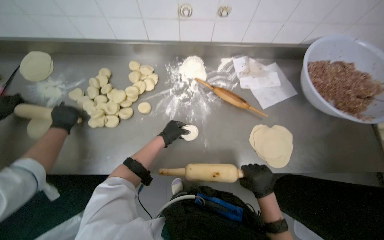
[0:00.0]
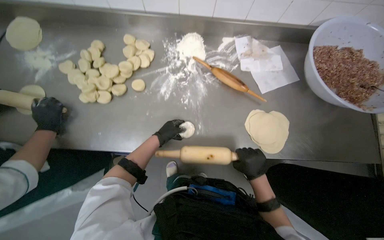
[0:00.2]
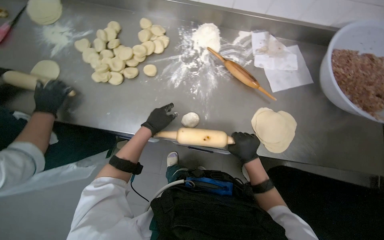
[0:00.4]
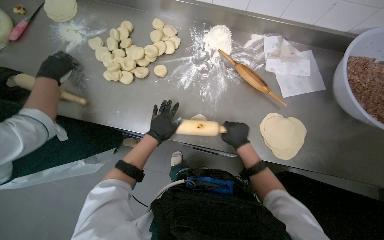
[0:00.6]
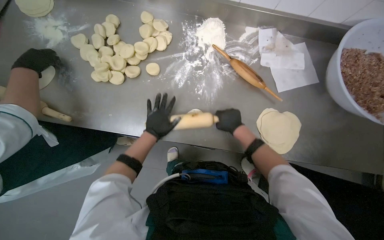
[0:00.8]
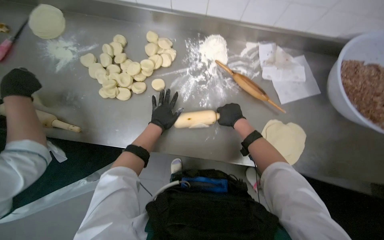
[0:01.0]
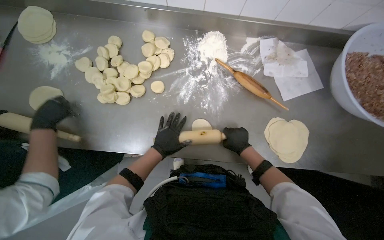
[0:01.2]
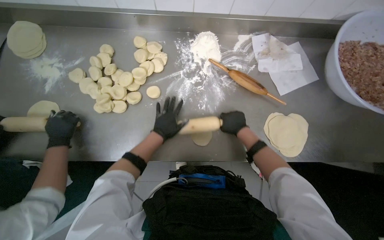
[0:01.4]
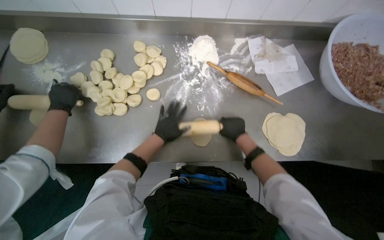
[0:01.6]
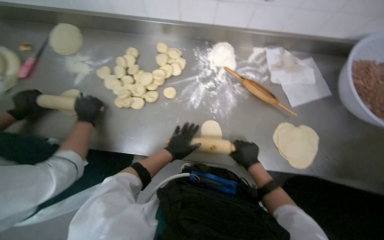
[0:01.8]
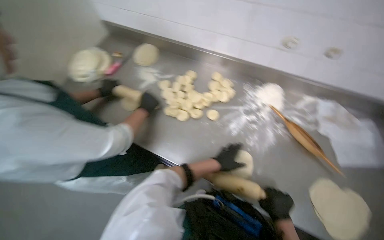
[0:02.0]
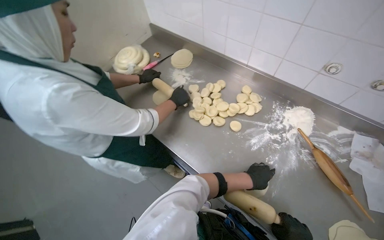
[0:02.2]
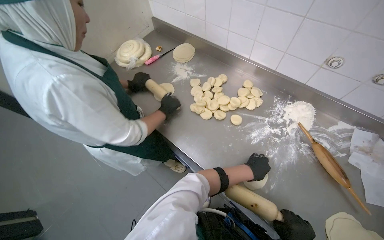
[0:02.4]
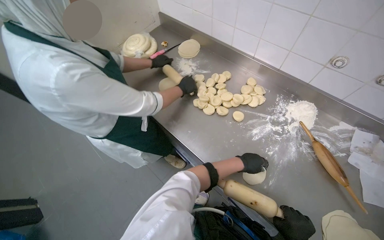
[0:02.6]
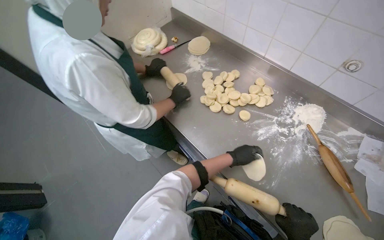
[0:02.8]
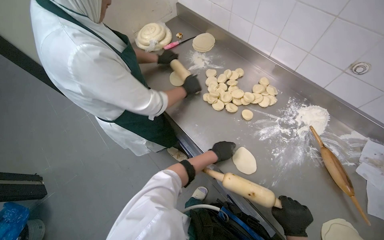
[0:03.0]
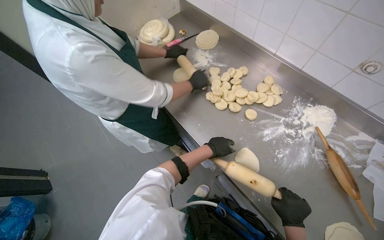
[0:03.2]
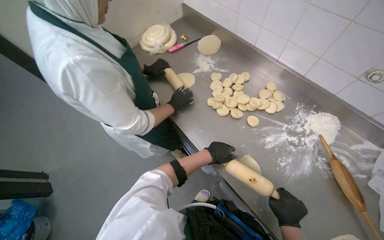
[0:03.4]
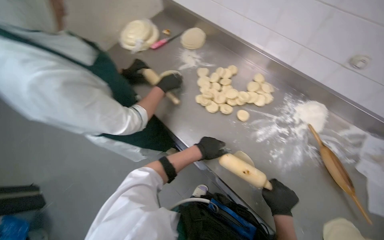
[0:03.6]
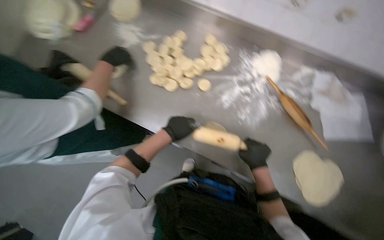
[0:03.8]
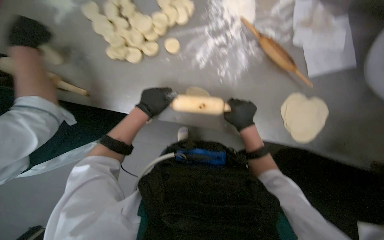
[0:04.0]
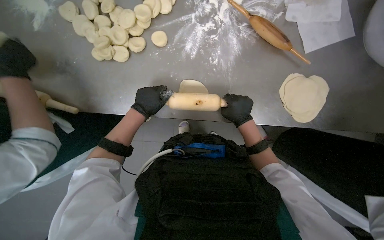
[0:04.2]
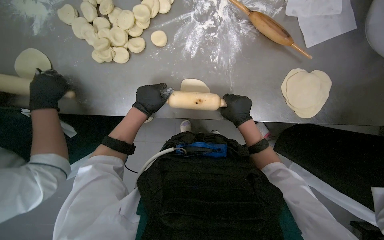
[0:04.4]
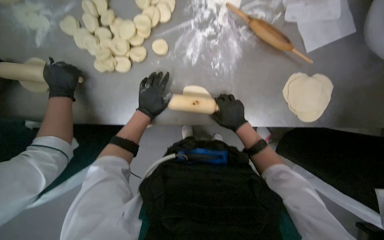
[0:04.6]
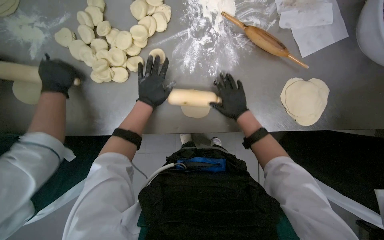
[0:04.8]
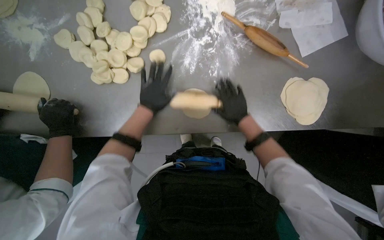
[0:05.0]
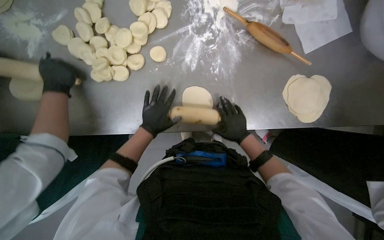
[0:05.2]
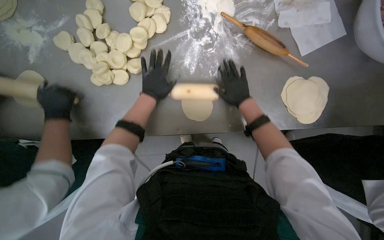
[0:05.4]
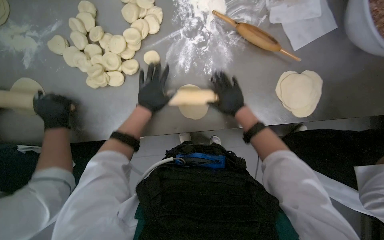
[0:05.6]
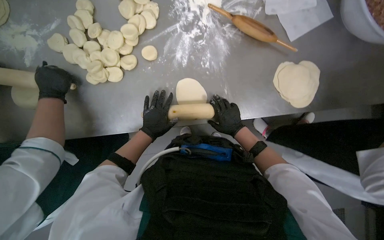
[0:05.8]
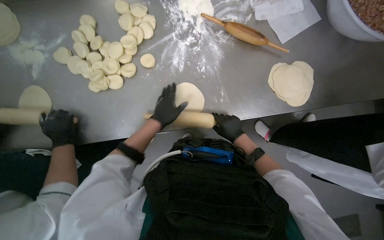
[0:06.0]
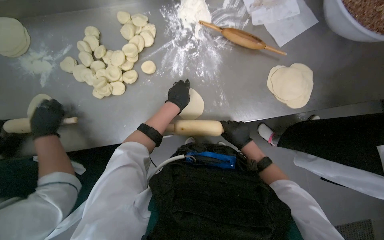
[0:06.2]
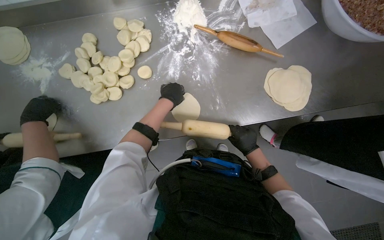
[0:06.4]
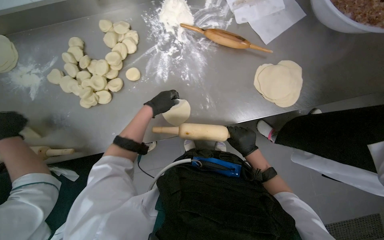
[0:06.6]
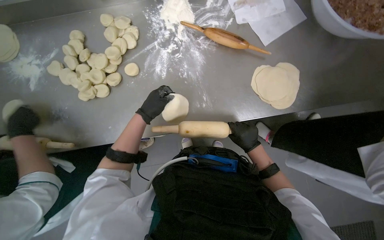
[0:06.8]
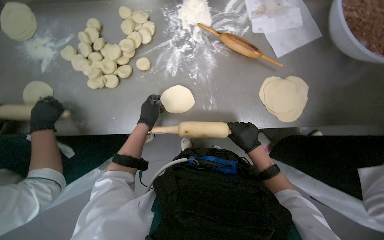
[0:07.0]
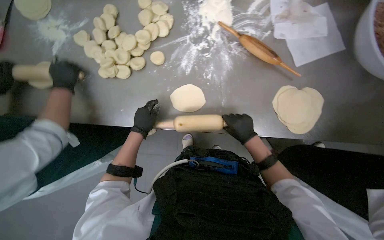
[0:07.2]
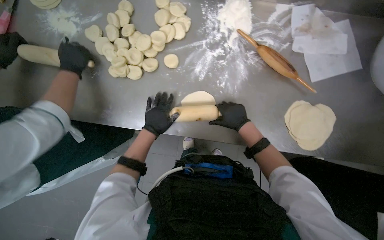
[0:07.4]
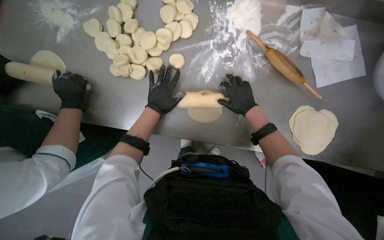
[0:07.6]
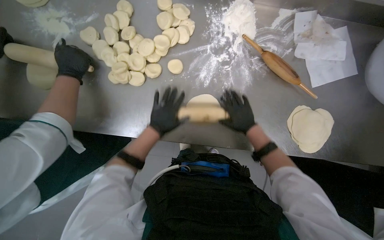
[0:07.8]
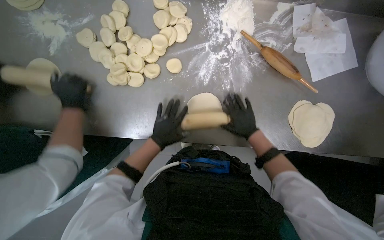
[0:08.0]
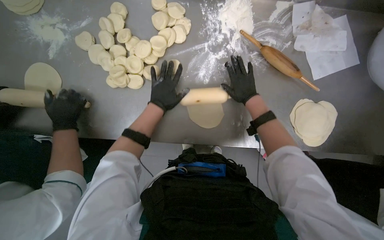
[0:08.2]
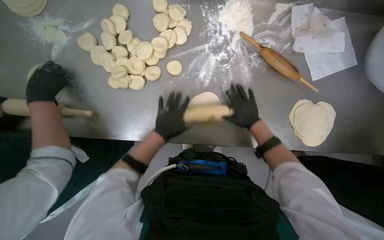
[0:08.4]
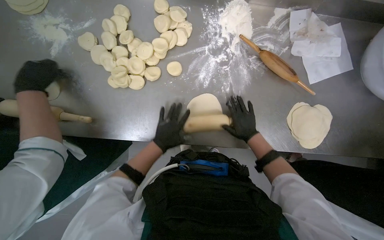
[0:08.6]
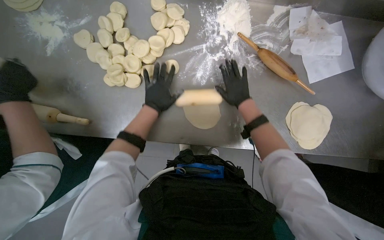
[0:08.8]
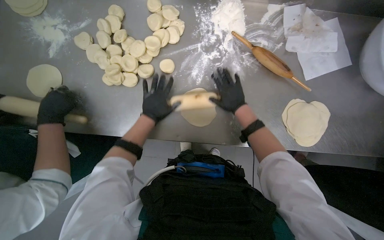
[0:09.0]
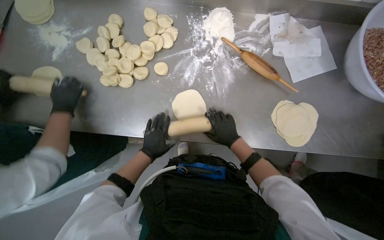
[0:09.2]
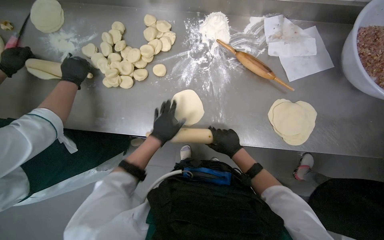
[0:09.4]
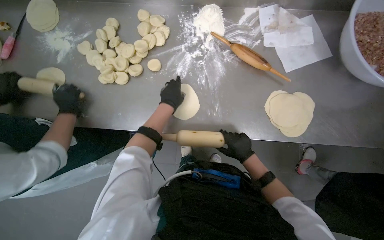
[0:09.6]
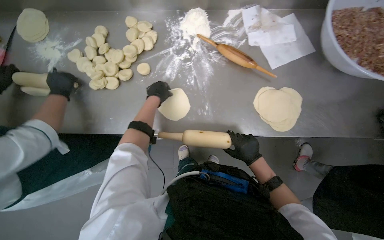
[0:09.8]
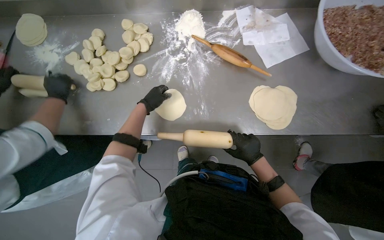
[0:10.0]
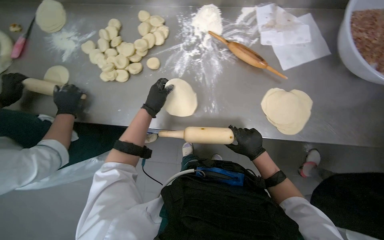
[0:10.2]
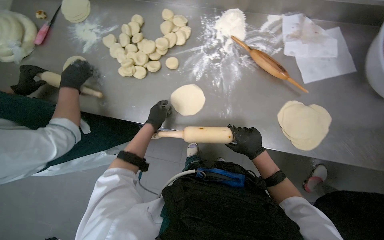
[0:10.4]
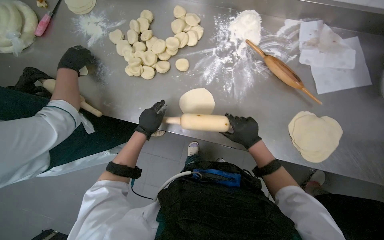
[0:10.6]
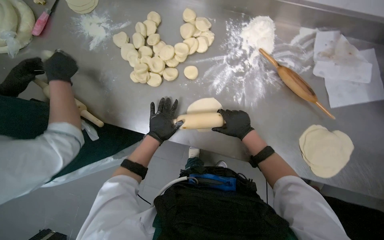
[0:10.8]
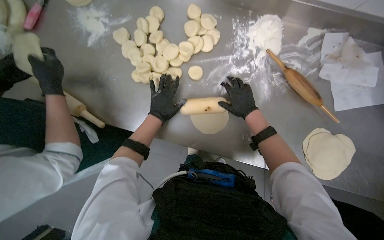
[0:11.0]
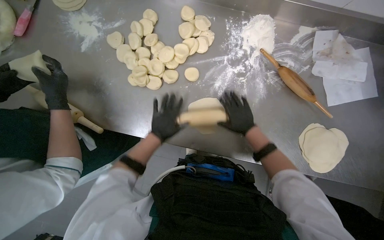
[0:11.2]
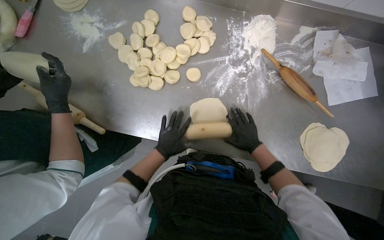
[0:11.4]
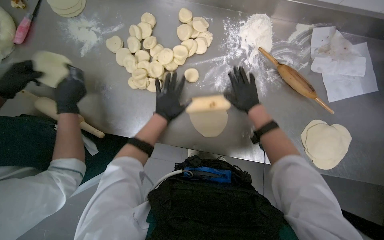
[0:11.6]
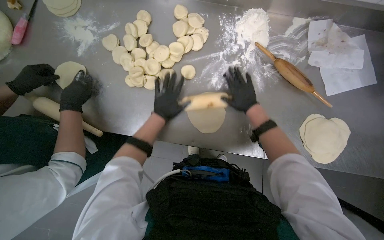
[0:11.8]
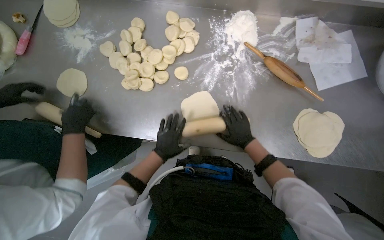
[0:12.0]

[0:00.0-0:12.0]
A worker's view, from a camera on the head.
Job: preparing food.
The whole recording: Rolling dough circles. The worker uses a rolling pin to flatten small dough circles on the metal table.
0:00.0 to 0:01.6: The right hand shifts roughly 20 cm up the picture and farther from the camera.
0:01.6 to 0:03.0: The wearer's head swings about 50 degrees to the left. The camera pitches upward, by about 15 degrees.
0:03.0 to 0:04.4: The wearer looks about 45 degrees further to the right. The view tips downward by about 30 degrees.
0:04.4 to 0:06.0: The right hand swings up and down the picture, some 15 cm each way, with 2 reversals; the left hand moves up and down the picture over some 10 cm, changing direction 2 times.
0:06.0 to 0:07.6: The right hand moves up the picture, approximately 20 cm; the left hand goes up and down the picture, some 15 cm each way, reversing 2 times.
0:07.6 to 0:09.0: The right hand goes up and down the picture, approximately 15 cm each way, reversing 3 times. Meanwhile the left hand goes up and down the picture, some 15 cm each way, reversing 3 times.
0:09.0 to 0:10.4: The right hand shifts roughly 20 cm down the picture. Meanwhile the left hand goes up and down the picture, roughly 20 cm each way, reversing 2 times.
0:10.4 to 0:12.0: The right hand moves up and down the picture over about 15 cm, changing direction 3 times. The left hand swings up and down the picture, approximately 15 cm each way, with 2 reversals.

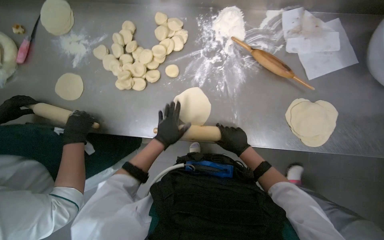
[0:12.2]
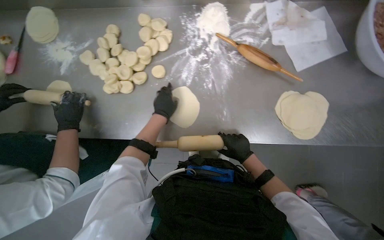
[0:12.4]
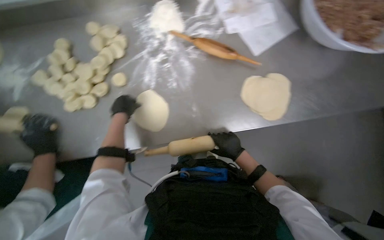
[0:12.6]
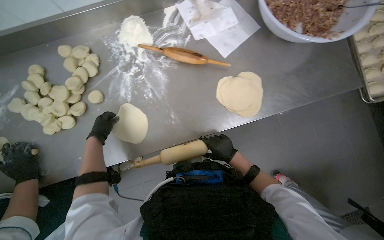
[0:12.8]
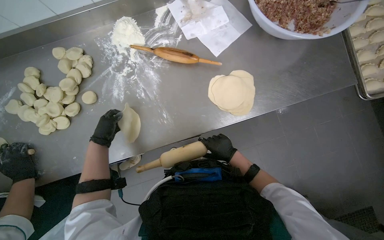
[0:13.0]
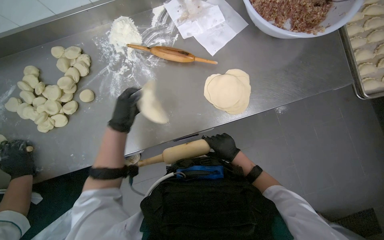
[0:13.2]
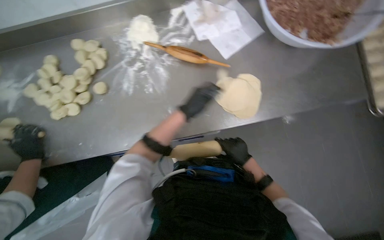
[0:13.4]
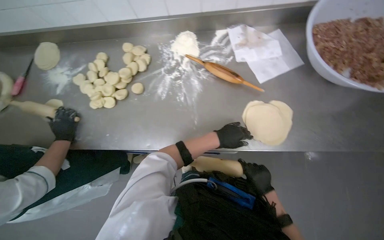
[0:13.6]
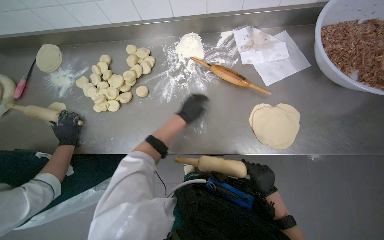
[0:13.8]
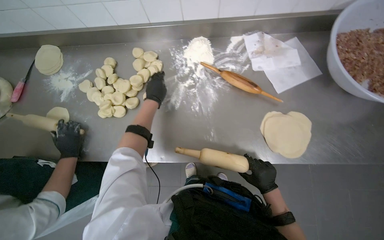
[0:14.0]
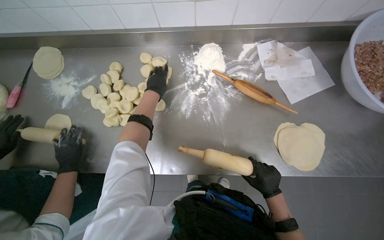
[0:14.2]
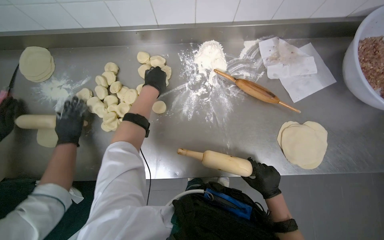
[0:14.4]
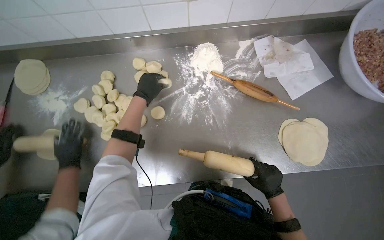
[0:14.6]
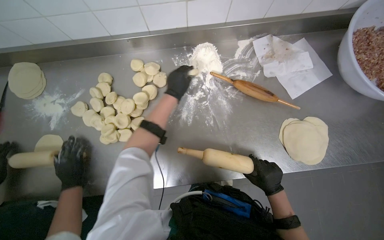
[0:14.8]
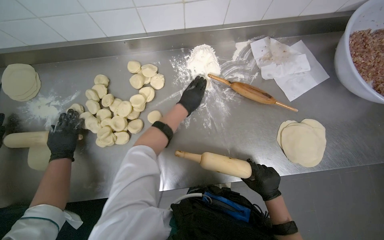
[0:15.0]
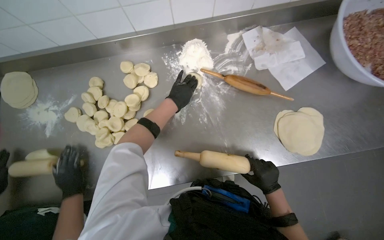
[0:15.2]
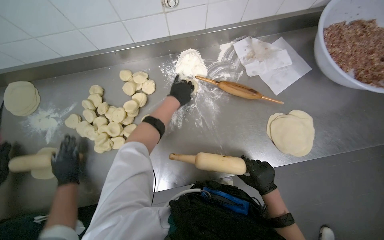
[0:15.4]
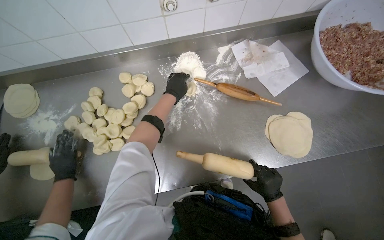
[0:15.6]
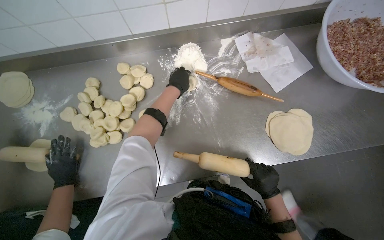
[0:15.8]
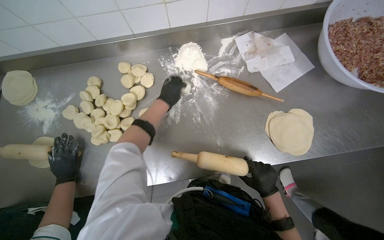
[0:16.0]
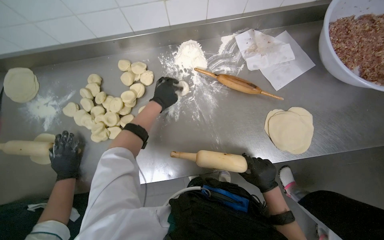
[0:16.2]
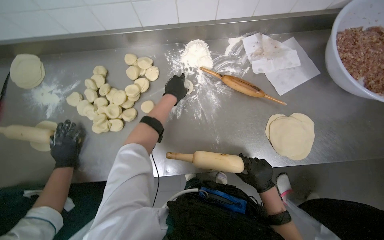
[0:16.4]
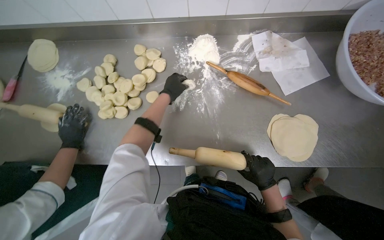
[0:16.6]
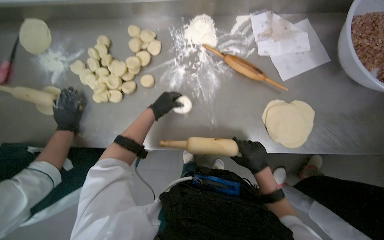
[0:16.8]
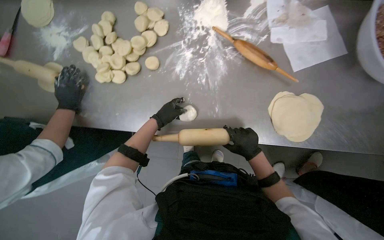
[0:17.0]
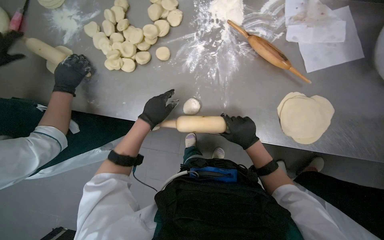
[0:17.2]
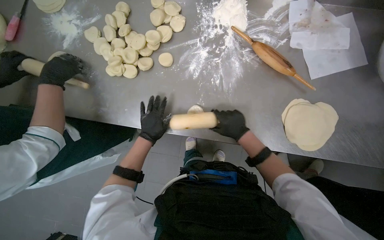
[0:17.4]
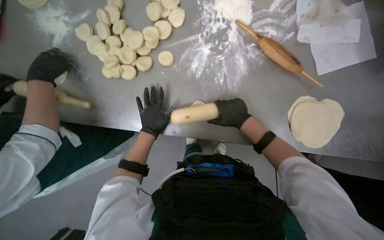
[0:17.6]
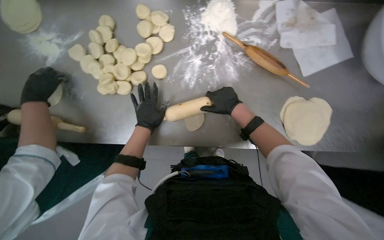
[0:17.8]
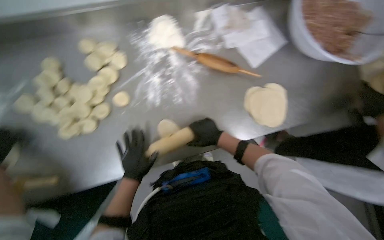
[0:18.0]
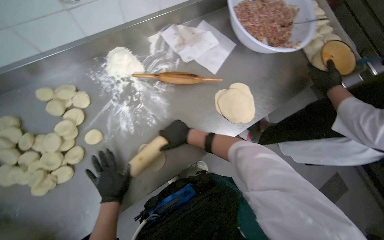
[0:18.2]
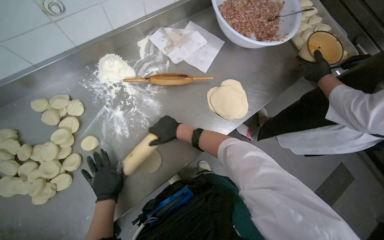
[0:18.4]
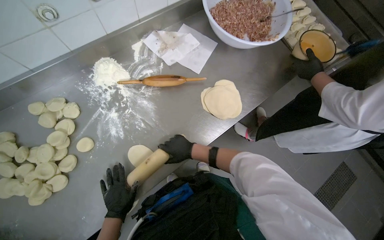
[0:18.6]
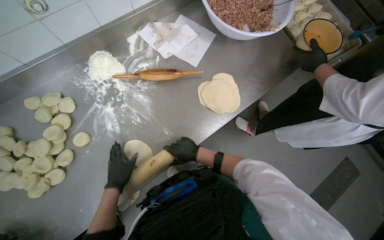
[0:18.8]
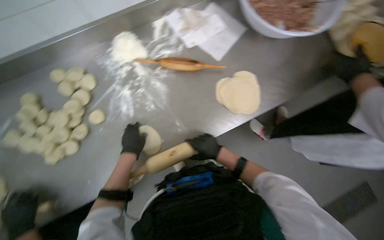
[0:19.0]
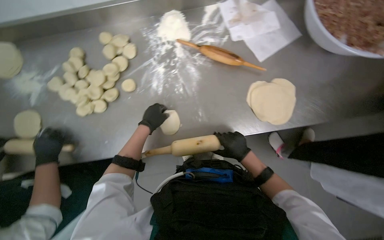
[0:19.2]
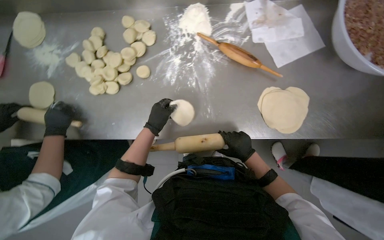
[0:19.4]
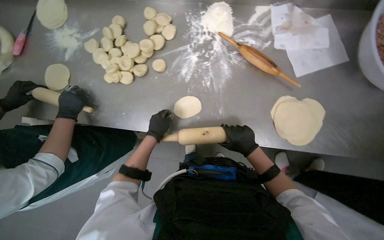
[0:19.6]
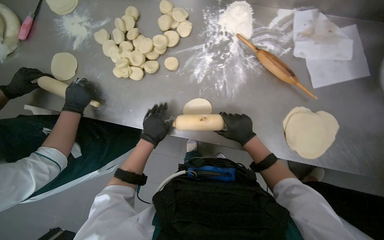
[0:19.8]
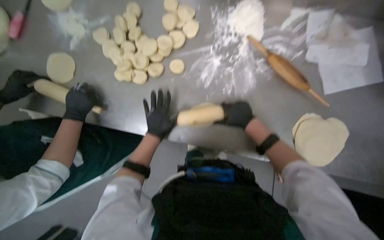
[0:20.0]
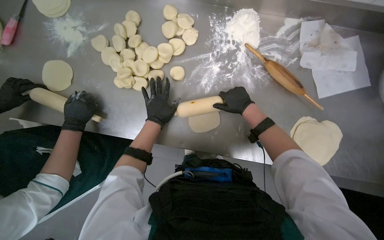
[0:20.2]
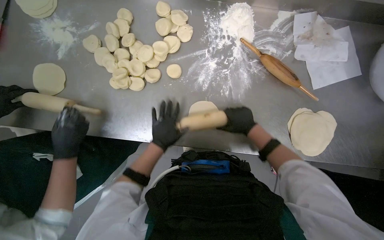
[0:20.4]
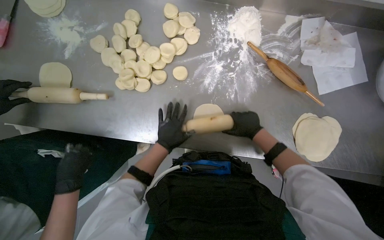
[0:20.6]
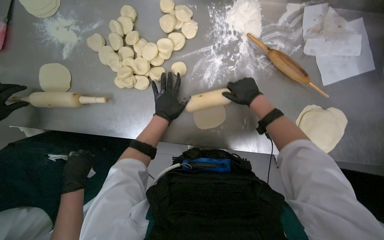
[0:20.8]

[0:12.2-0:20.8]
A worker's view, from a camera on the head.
Job: preparing food.
The whole recording: Rolling dough circles. The worker uses a rolling pin to flatten small dough circles on the metal table.
0:12.2 to 0:13.6: The two hands go roughly 30 cm to the right.
0:13.6 to 0:15.0: The left hand heads up the picture and to the left, covering some 35 cm.
0:15.0 to 0:16.6: The hands work in one place, with small movements.
0:18.0 to 0:19.4: The head rotates some 15 degrees to the left.
0:19.4 to 0:20.8: The right hand goes up and down the picture, roughly 20 cm each way, reversing 2 times.
